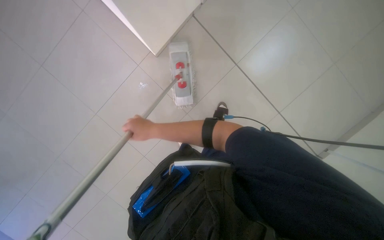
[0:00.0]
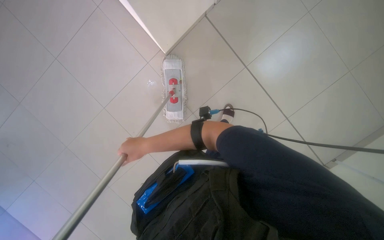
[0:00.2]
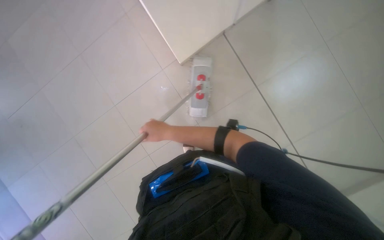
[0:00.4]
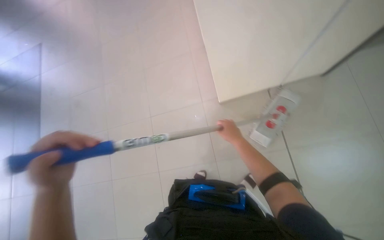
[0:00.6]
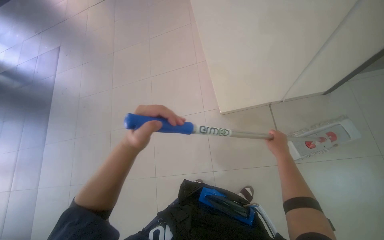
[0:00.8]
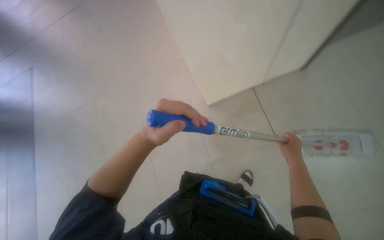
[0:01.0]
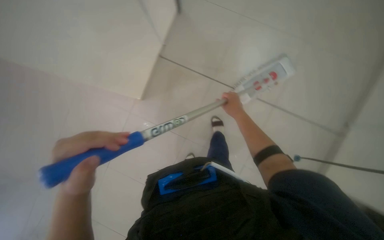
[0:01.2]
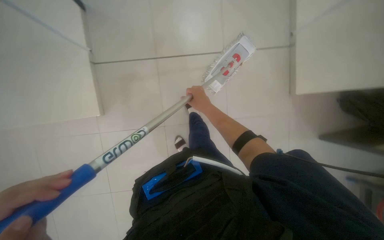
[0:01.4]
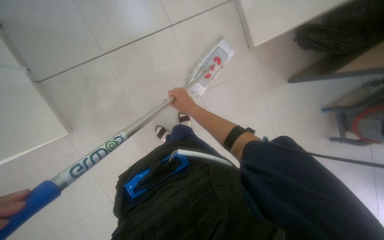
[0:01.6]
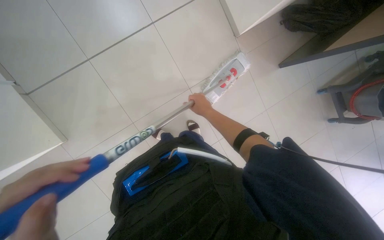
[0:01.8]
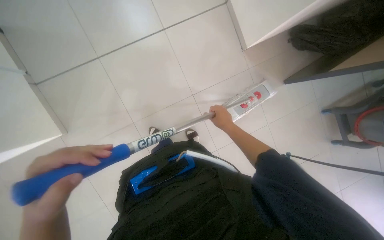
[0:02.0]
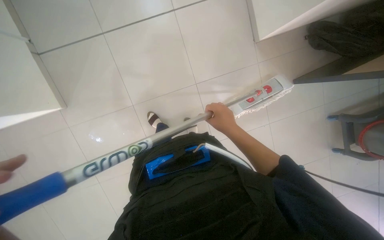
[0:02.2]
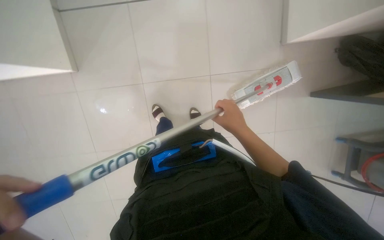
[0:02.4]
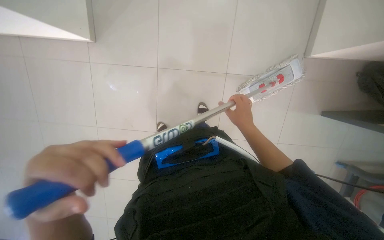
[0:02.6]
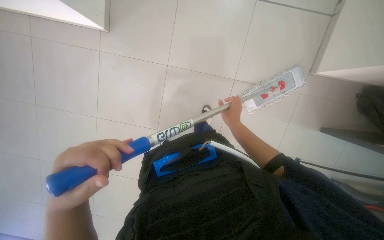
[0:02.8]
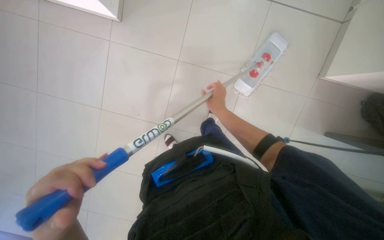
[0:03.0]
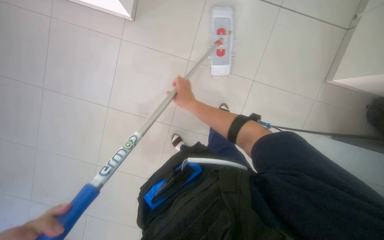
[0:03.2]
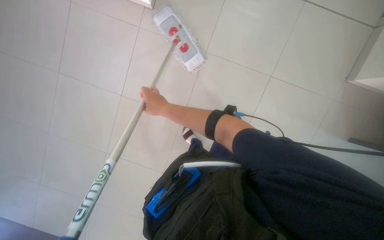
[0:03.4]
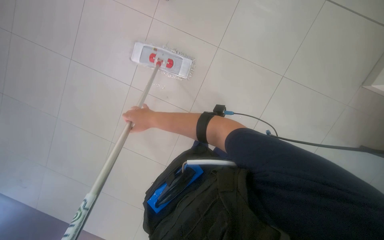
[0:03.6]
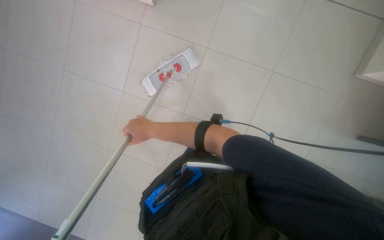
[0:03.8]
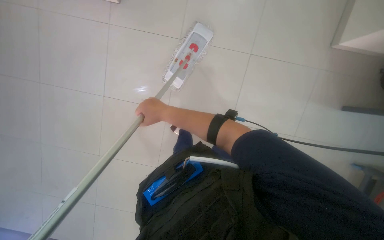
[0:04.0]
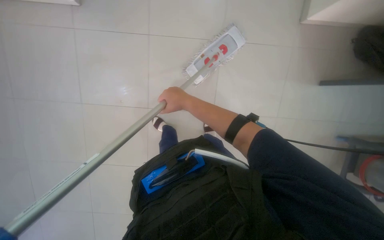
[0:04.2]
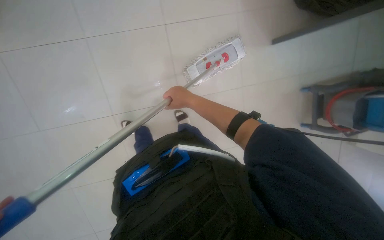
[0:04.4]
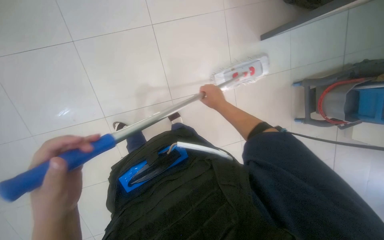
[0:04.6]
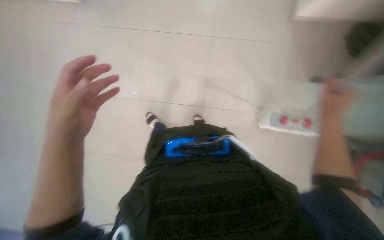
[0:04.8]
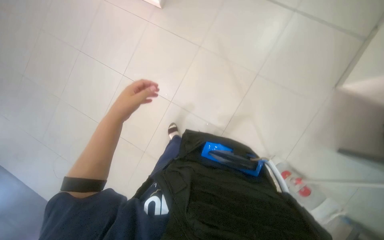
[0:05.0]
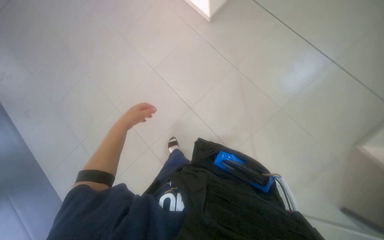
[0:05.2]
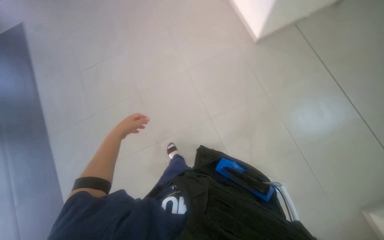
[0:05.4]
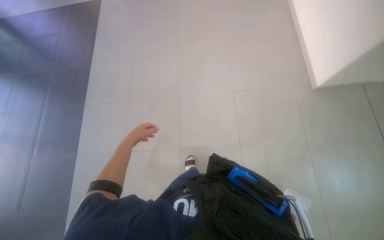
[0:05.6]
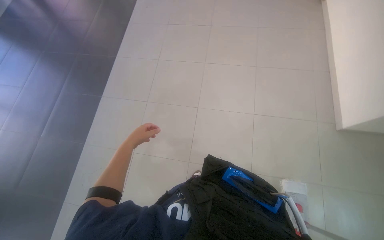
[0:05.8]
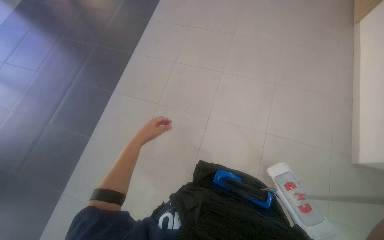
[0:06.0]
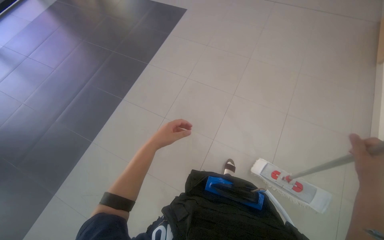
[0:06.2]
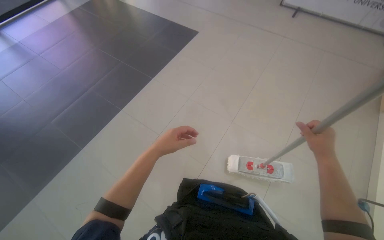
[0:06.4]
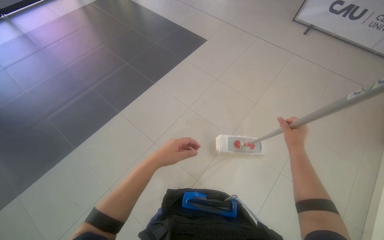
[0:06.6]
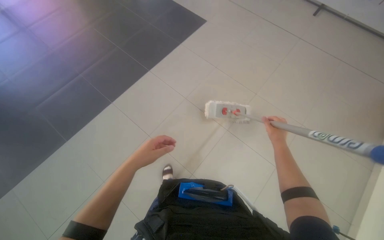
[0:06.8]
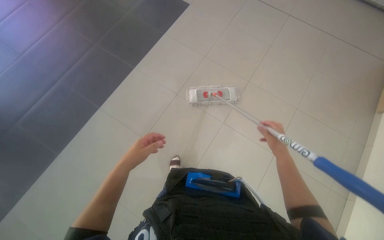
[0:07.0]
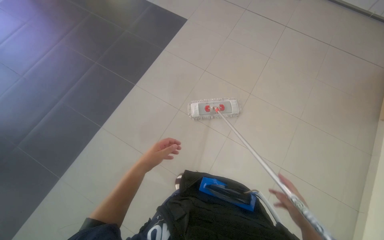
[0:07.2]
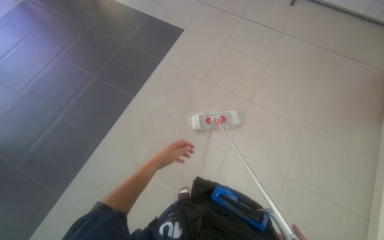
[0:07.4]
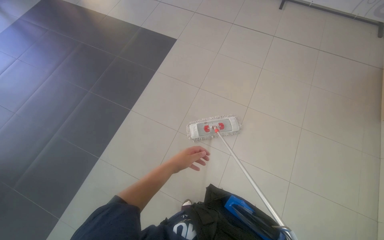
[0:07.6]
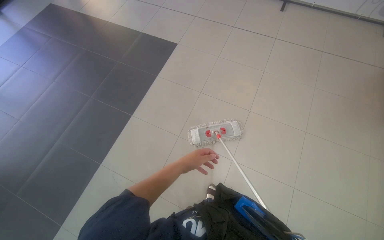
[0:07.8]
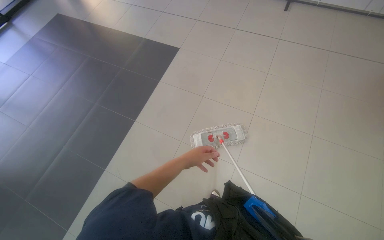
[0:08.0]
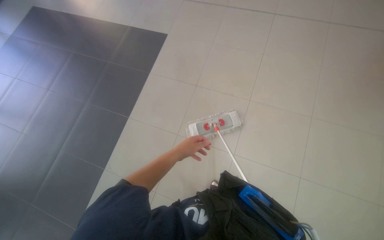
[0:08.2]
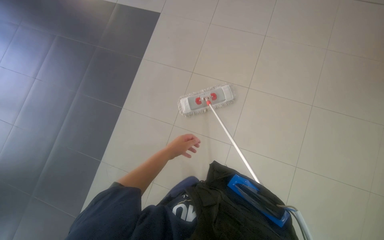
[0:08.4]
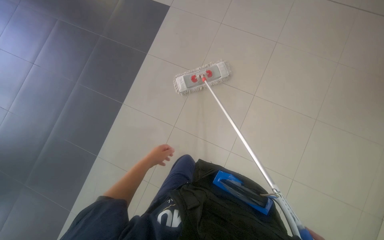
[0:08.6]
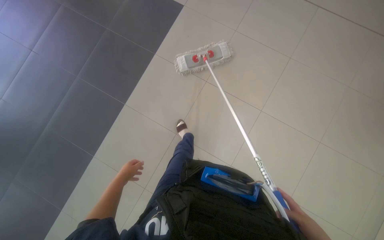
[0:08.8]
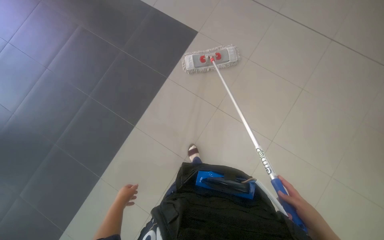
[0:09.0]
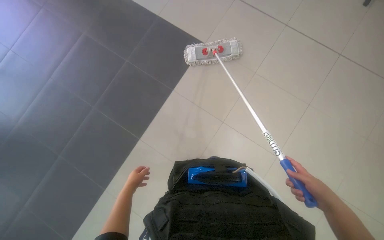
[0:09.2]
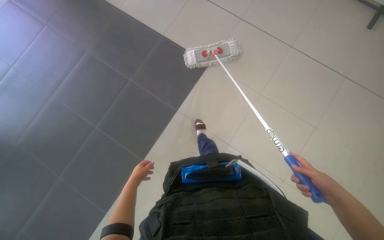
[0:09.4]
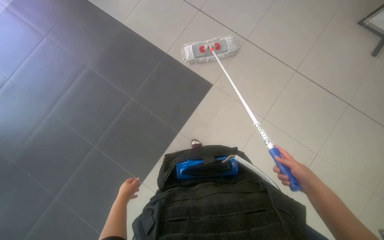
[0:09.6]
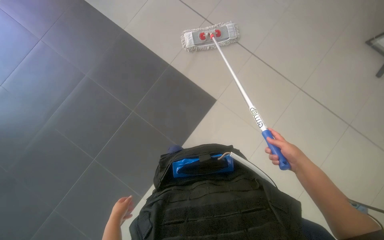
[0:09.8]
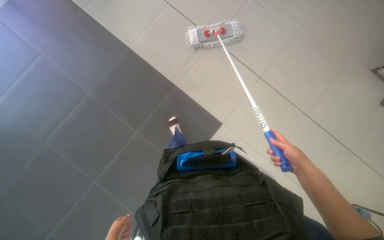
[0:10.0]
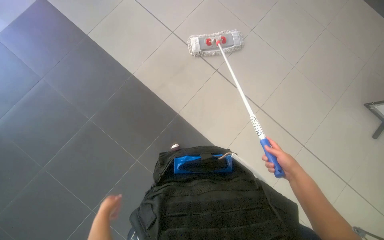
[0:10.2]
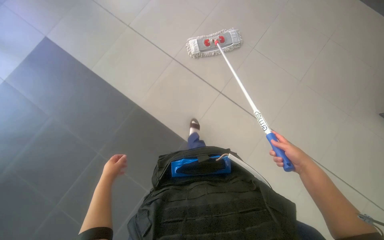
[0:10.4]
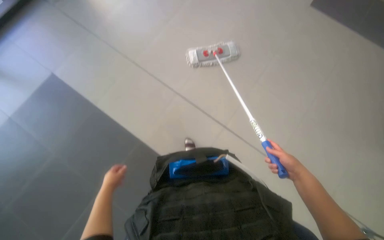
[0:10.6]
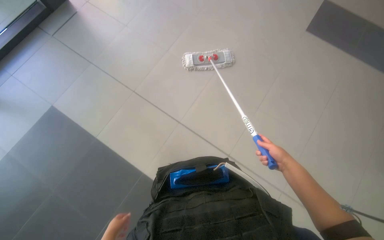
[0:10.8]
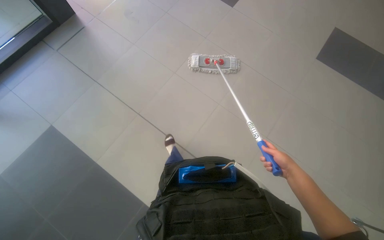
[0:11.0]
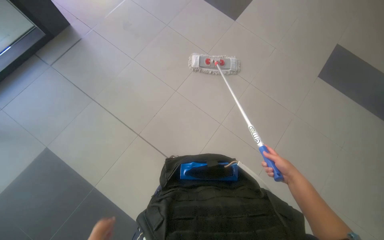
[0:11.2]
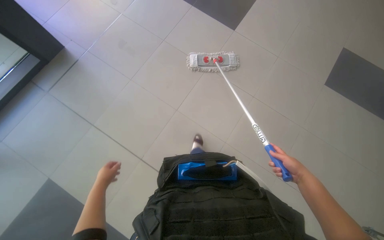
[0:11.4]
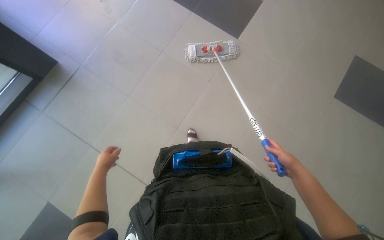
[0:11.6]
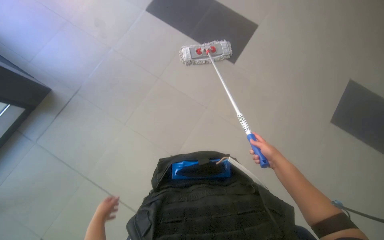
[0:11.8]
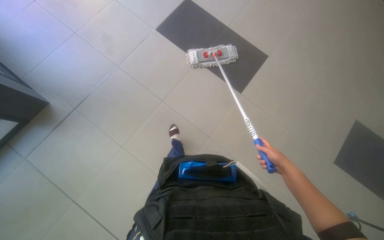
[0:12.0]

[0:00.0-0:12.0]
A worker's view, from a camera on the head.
Job: mopping floor.
The whole recording: Mopping the floor. The worker wrings the mop head, attaches the handle, and mops the floor.
0:00.0 to 0:01.6: The right hand goes to the right and returns, roughly 40 cm each way.
0:01.6 to 0:03.0: The view tilts some 15 degrees downward. The scene turns some 40 degrees clockwise in the picture.
0:04.4 to 0:06.0: The wearer's head swings about 45 degrees to the left.
0:06.0 to 0:07.6: The camera is carried roughly 80 cm. The wearer looks about 20 degrees further upward.
0:07.6 to 0:09.0: The camera is carried some 50 cm. The view tilts about 20 degrees downward.
0:09.0 to 0:10.4: The two hands go roughly 20 cm up the picture.

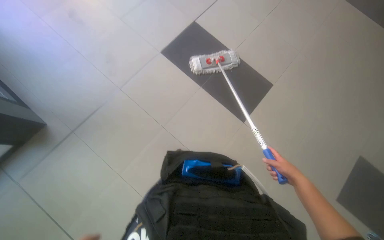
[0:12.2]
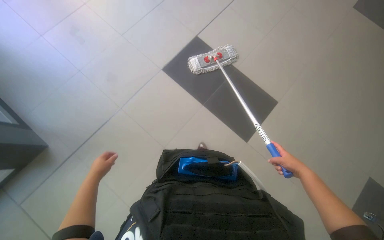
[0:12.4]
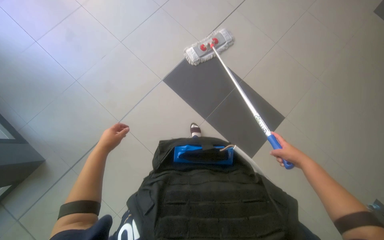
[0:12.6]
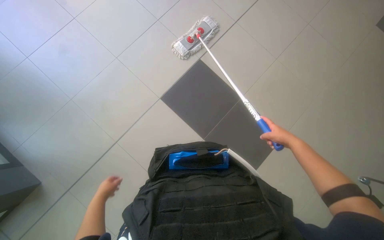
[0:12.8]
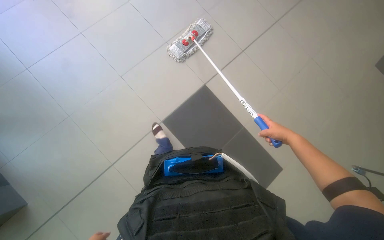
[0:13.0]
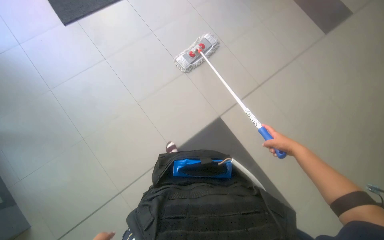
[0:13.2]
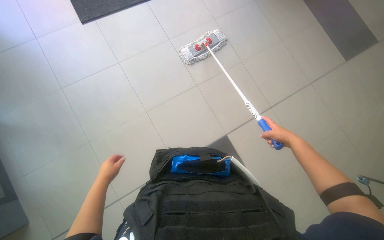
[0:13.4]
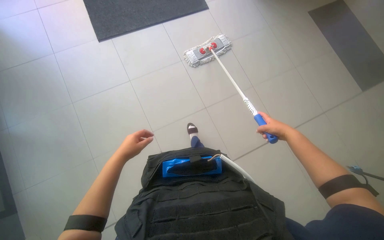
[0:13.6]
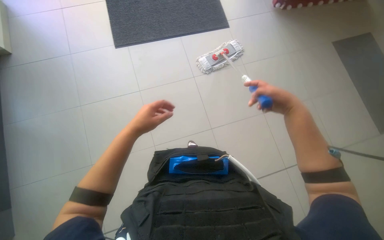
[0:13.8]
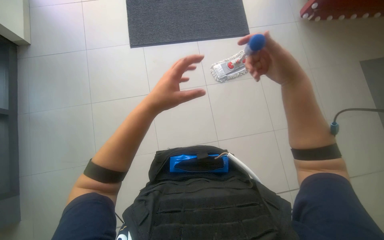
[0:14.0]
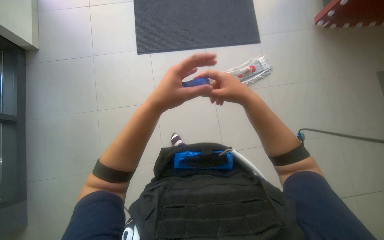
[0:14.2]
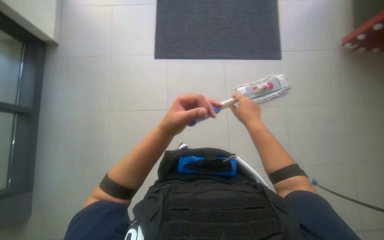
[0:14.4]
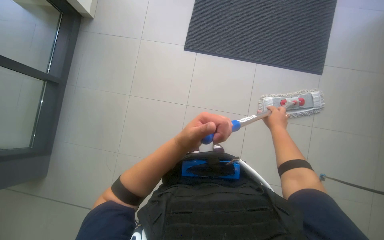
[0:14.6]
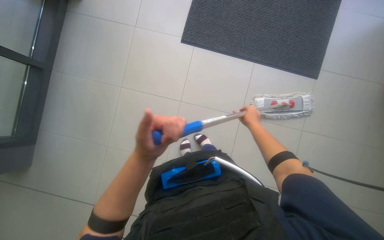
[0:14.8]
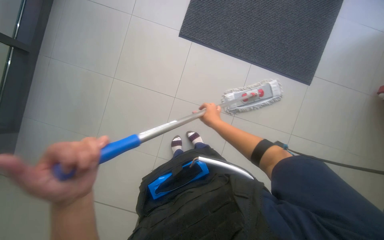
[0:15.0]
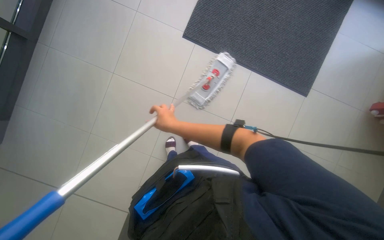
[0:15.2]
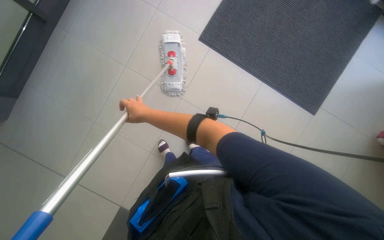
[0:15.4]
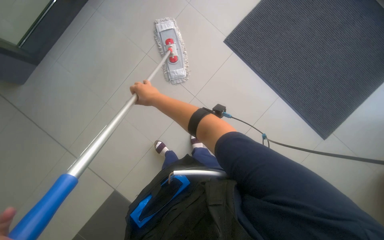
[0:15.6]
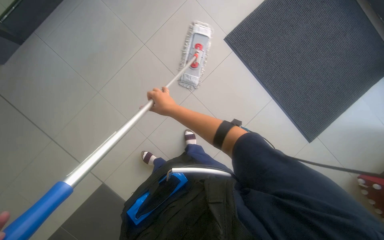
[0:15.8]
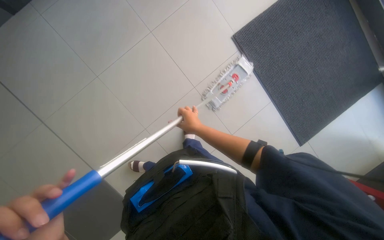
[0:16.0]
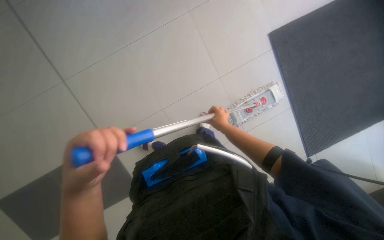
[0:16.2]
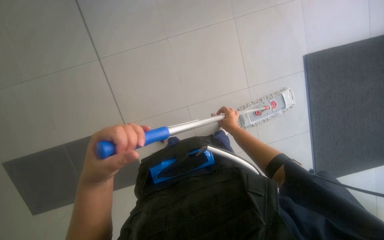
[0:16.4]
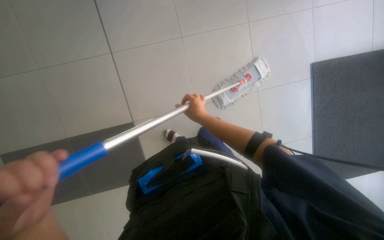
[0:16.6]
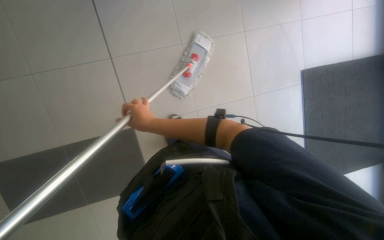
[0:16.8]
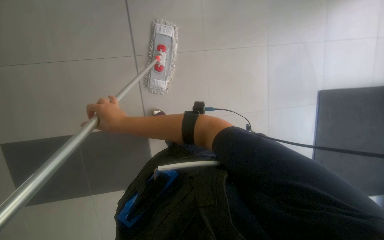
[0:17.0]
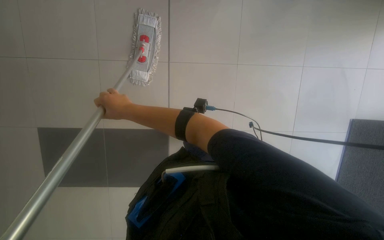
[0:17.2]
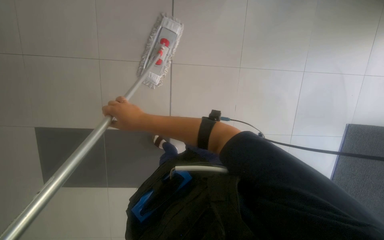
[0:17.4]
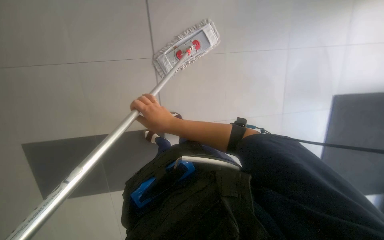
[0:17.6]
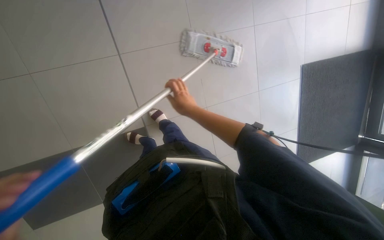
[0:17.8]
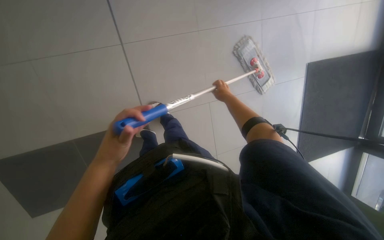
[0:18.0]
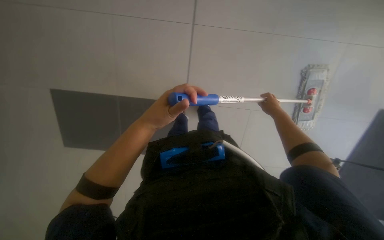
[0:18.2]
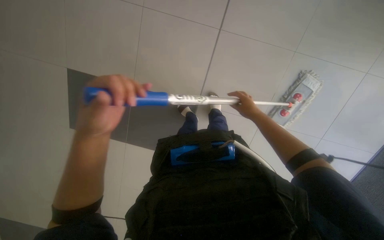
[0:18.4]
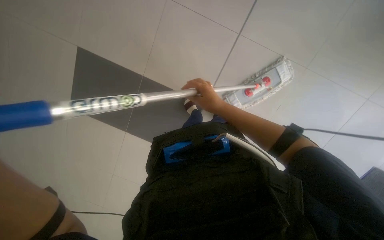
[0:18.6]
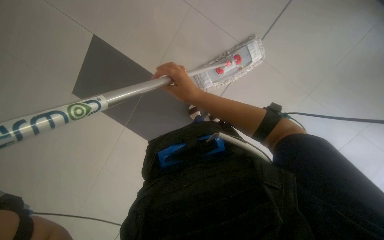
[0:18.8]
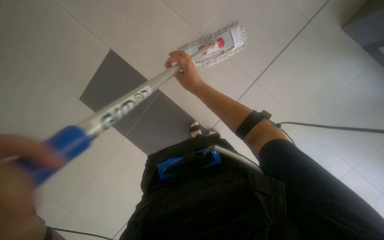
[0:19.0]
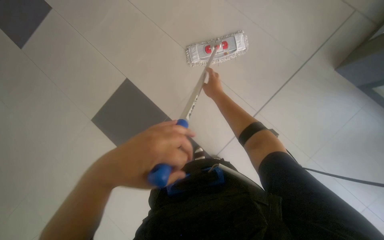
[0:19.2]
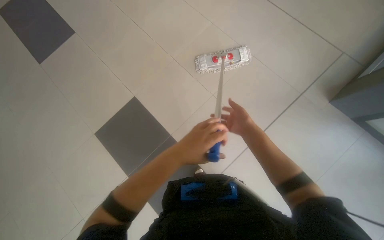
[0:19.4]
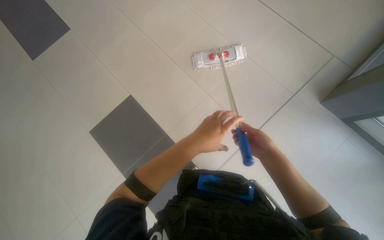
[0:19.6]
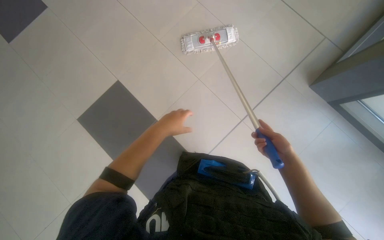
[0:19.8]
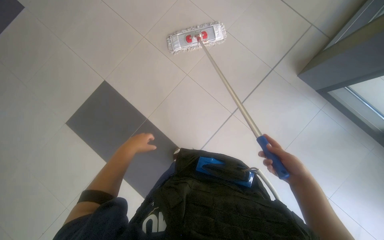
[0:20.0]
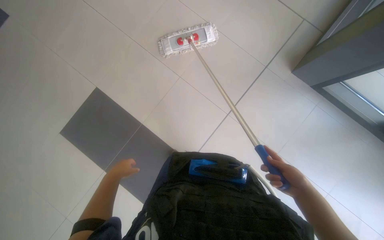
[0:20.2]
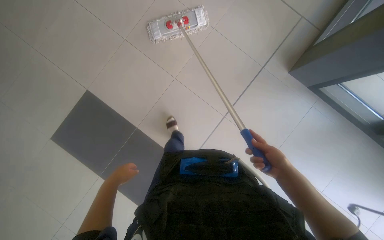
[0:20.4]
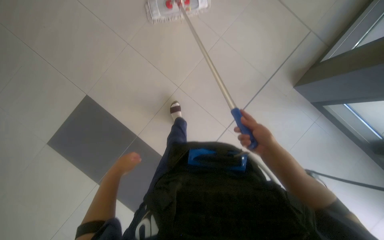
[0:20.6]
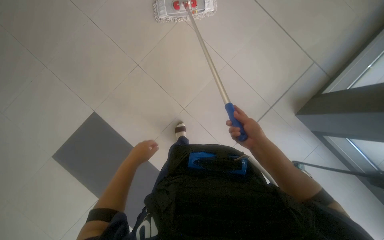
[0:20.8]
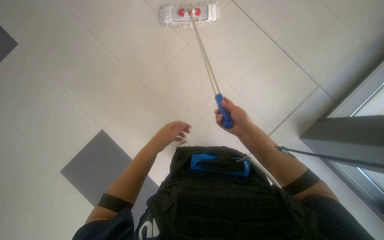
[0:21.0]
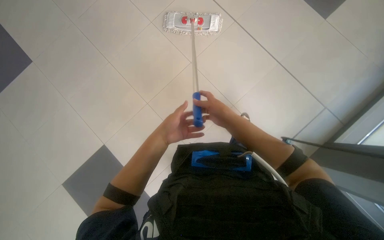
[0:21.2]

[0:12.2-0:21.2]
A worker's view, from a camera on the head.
Job: mopping floor.
The whole recording: Mopping the floor. The worker wrings the mop head, attaches the handle, and mops the floor.
0:12.2 to 0:13.8: The right hand shifts roughly 15 cm up the picture, nearer to the camera and to the left.
0:15.2 to 0:16.6: The wearer moves about 50 cm. The head rotates roughly 60 degrees to the left.
0:18.2 to 0:19.8: The view tips downward by about 15 degrees. The right hand shifts approximately 25 cm down the picture and nearer to the camera, and travels to the left and back again, approximately 20 cm each way.
